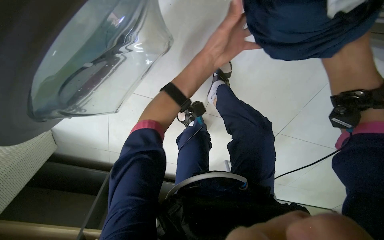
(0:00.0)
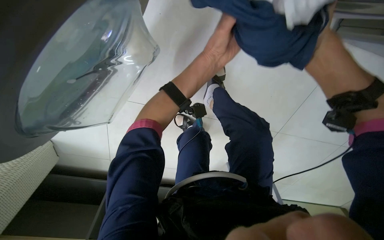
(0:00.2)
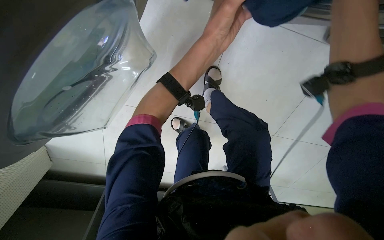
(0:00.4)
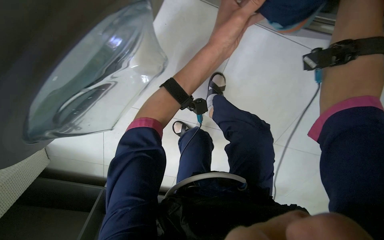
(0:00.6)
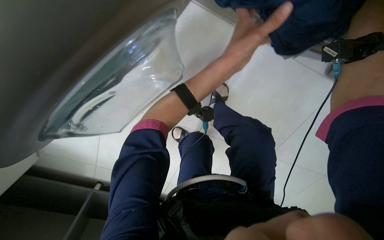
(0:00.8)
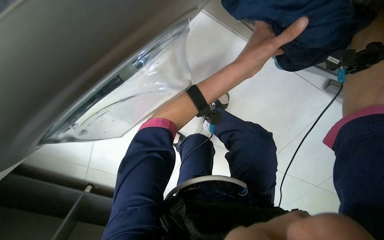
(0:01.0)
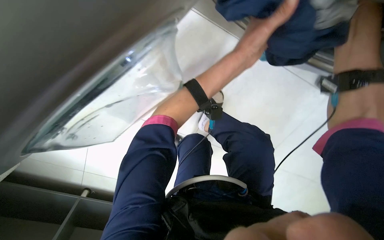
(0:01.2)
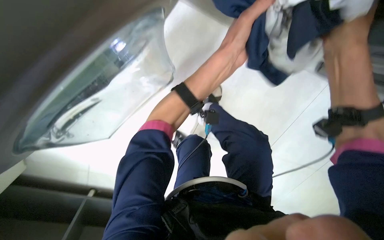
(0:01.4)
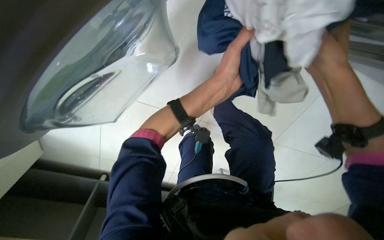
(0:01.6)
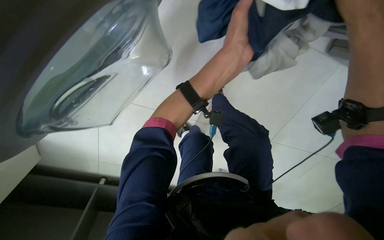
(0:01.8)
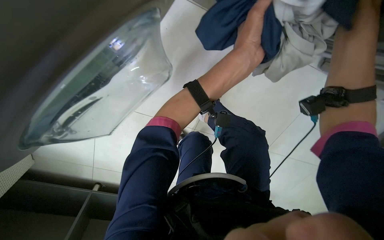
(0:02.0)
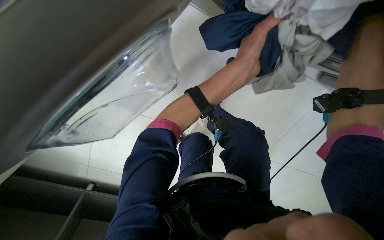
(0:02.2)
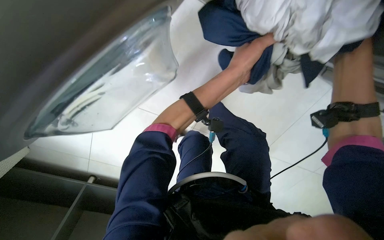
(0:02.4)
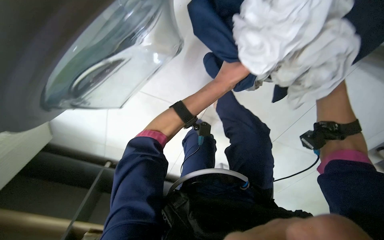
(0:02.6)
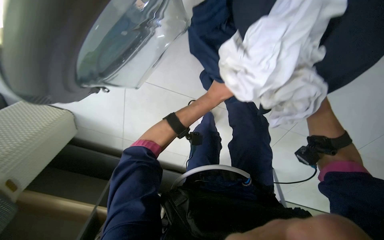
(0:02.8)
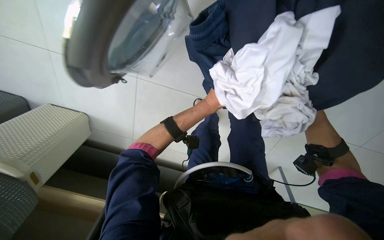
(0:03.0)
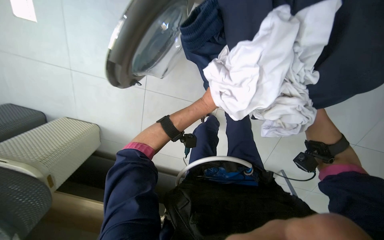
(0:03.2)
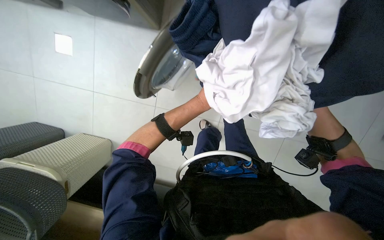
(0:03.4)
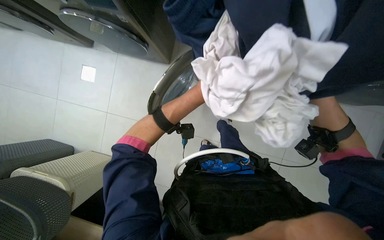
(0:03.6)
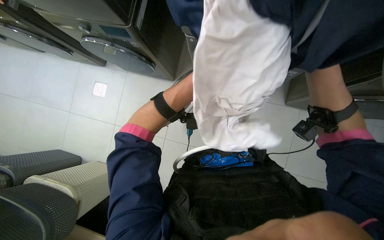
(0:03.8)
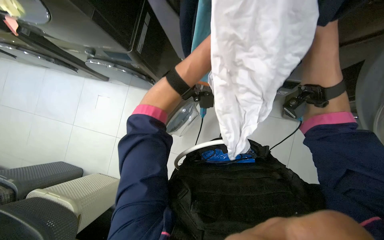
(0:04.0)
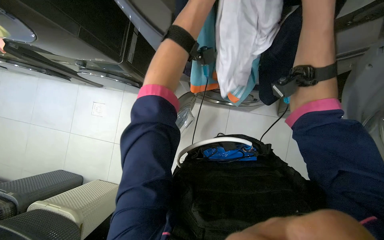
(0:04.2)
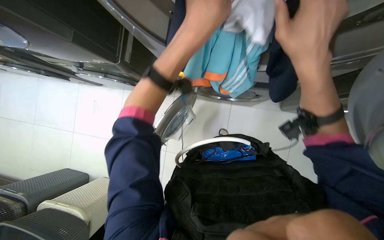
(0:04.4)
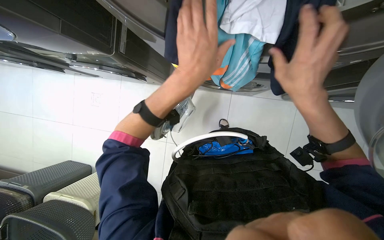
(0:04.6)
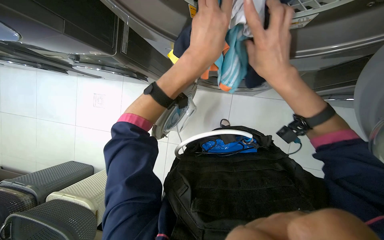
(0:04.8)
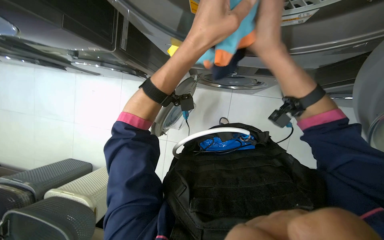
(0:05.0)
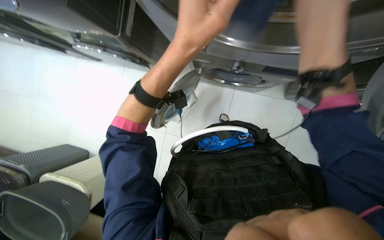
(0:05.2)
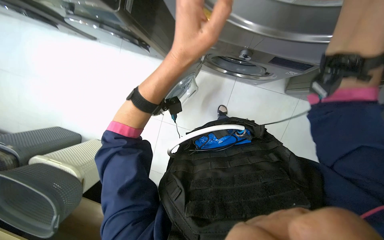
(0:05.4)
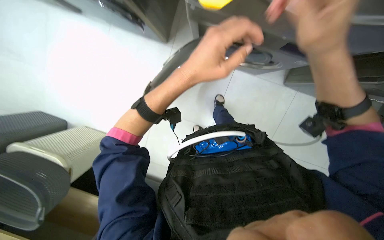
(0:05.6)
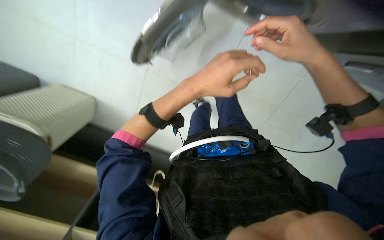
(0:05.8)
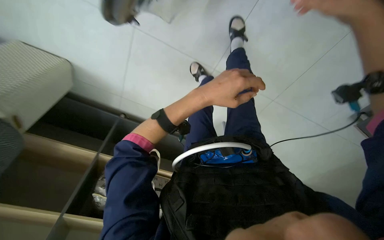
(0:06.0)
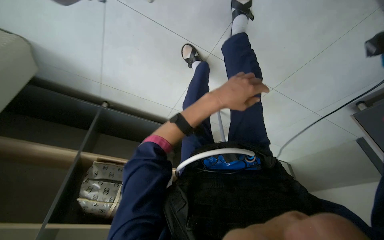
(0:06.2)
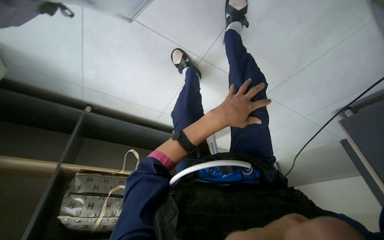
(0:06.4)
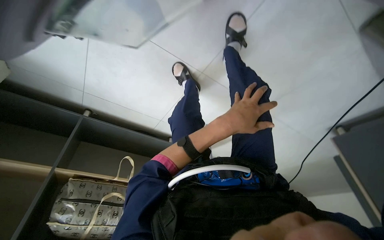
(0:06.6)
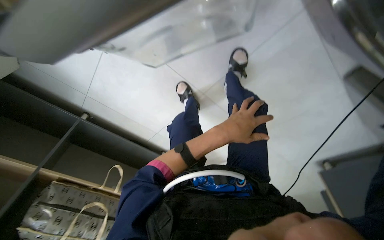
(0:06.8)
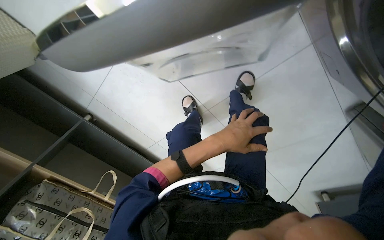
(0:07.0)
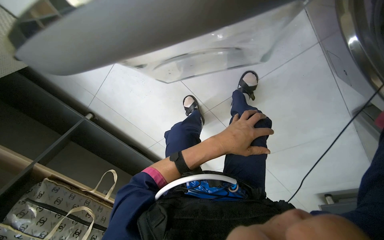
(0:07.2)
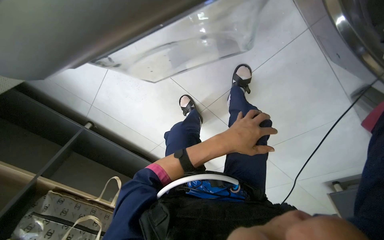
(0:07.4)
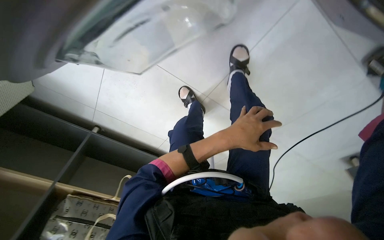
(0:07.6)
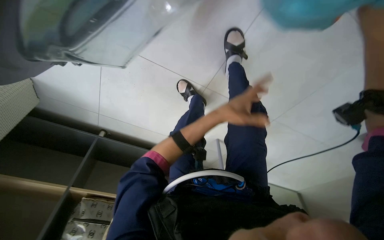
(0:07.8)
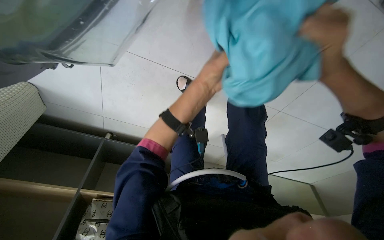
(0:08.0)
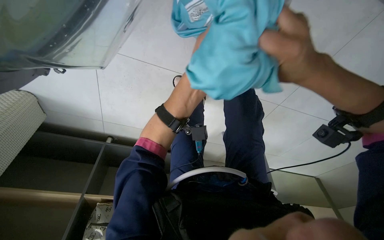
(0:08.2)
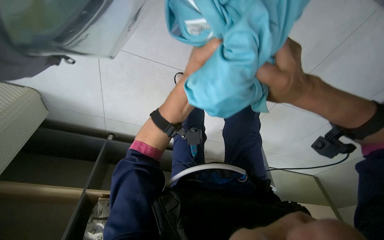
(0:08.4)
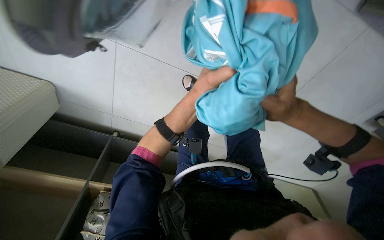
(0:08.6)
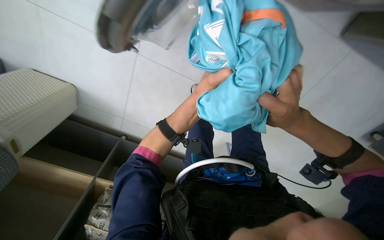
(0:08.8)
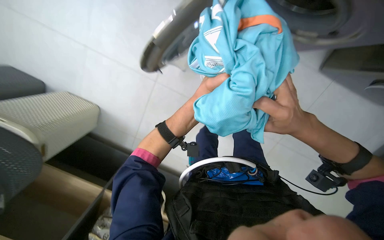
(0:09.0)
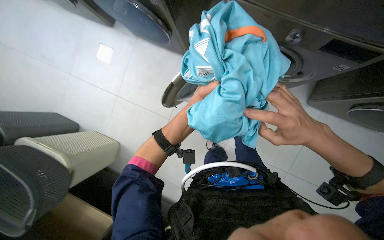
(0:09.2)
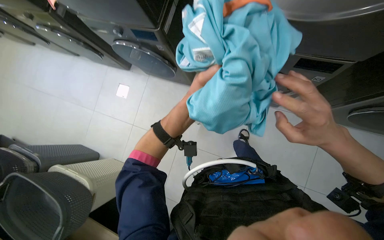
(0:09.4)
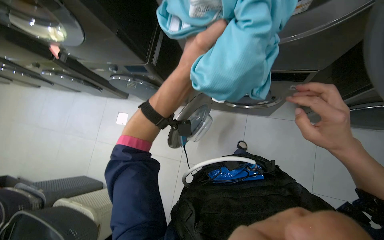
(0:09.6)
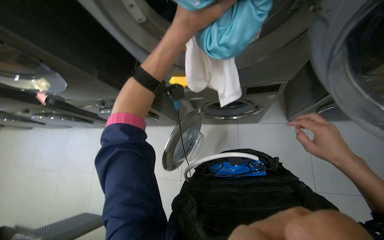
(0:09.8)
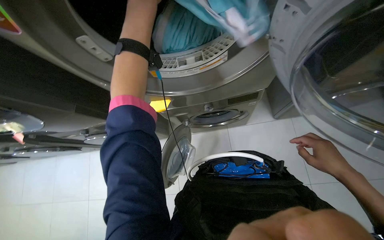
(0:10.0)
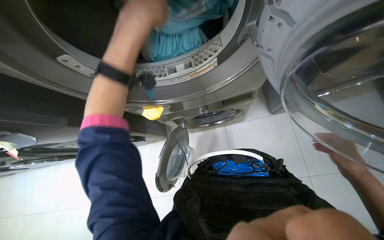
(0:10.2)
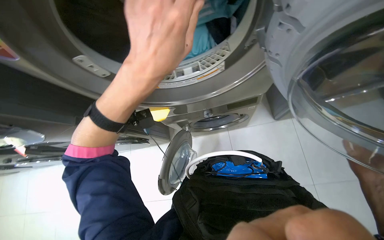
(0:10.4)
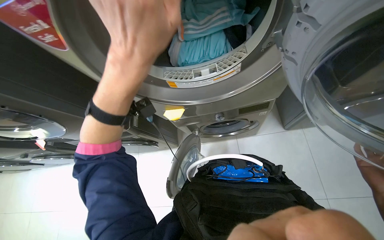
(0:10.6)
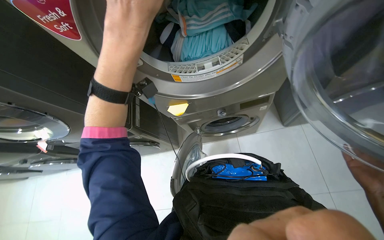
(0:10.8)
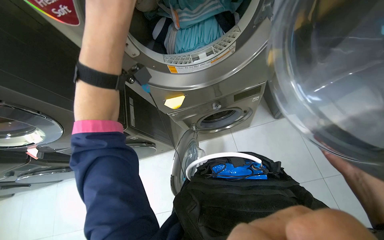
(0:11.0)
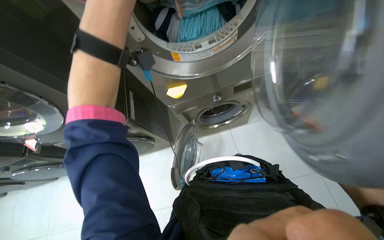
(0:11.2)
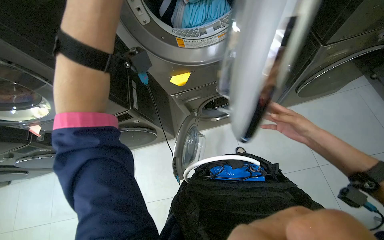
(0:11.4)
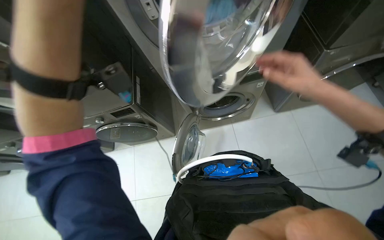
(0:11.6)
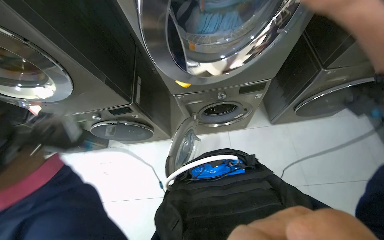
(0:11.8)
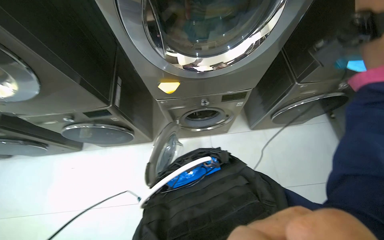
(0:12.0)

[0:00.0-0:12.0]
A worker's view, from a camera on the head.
Job: managing laundry.
The whole recording: Operating washing machines. The worker interacts with washing machine controls, wipes the surfaces, and transfers clothes between machines and into a basket.
0:01.6 to 0:03.0: The left hand heads farther from the camera, covering some 25 cm.
0:04.4 to 0:06.0: The camera pitches downward, by roughly 15 degrees. The left hand is displaced farther from the camera and down the picture by roughly 20 cm.
0:06.0 to 0:07.6: The wearer looks roughly 15 degrees further upward. The left hand goes about 15 cm farther from the camera and to the right.
0:07.6 to 0:09.0: The view swings approximately 15 degrees to the left. The left hand goes some 15 cm up the picture and to the left.
0:09.0 to 0:10.4: The view tips upward by approximately 25 degrees. Everything in view rotates roughly 30 degrees counterclockwise. The left hand moves nearer to the camera, about 40 cm.
0:10.4 to 0:12.0: The wearer looks roughly 15 degrees further upward.

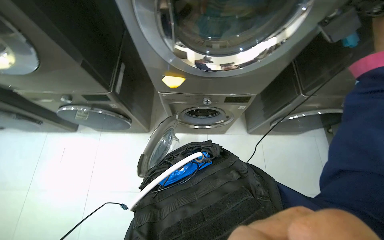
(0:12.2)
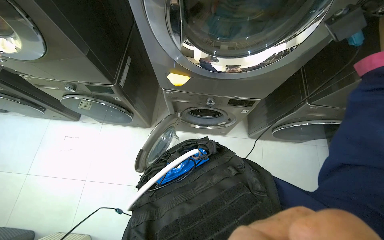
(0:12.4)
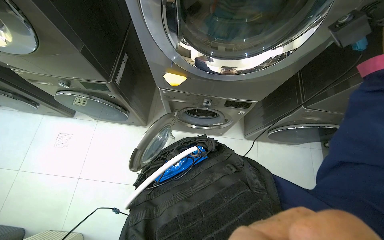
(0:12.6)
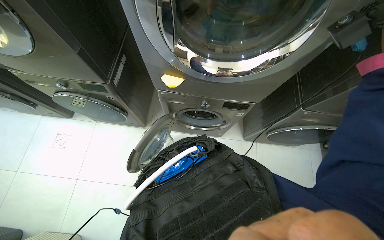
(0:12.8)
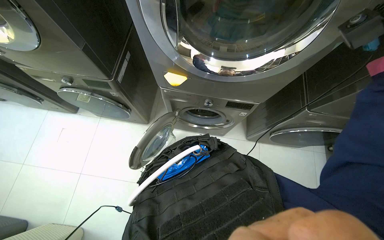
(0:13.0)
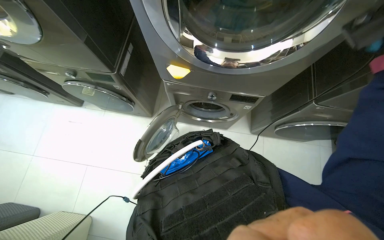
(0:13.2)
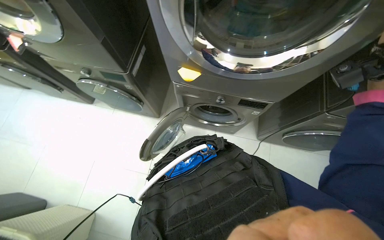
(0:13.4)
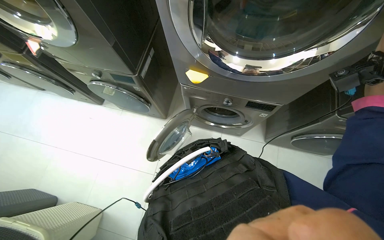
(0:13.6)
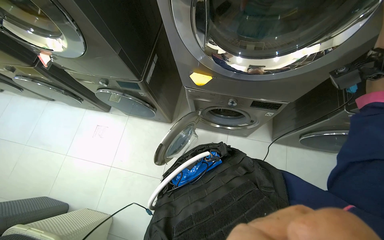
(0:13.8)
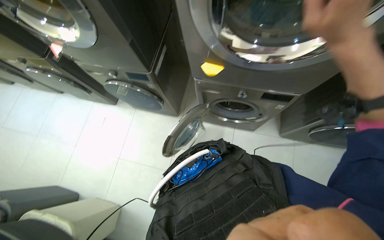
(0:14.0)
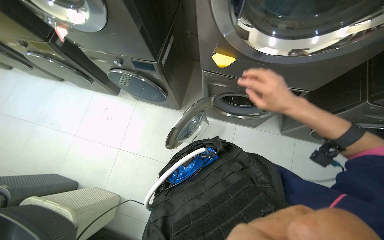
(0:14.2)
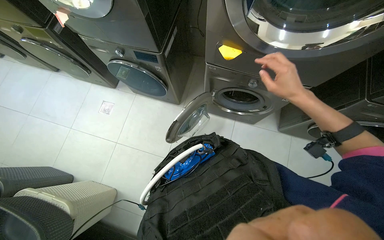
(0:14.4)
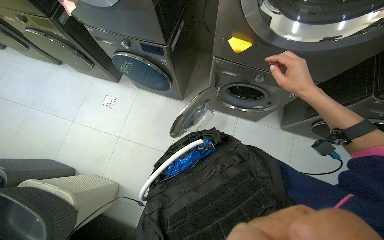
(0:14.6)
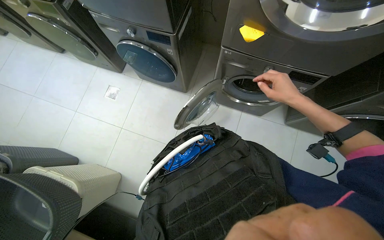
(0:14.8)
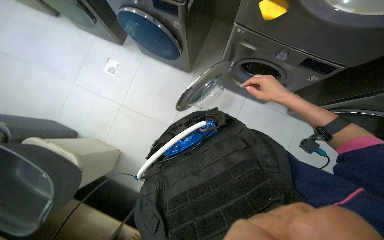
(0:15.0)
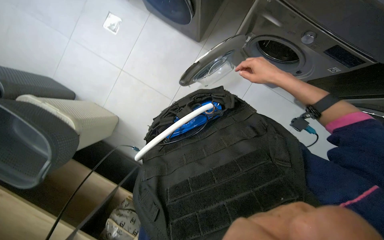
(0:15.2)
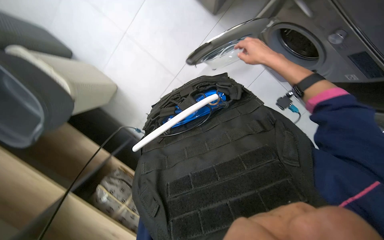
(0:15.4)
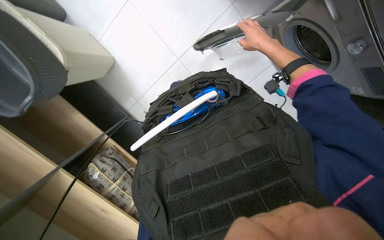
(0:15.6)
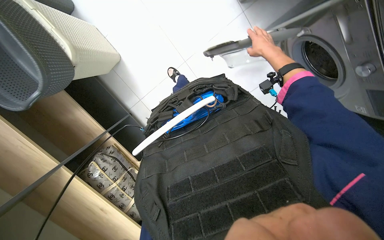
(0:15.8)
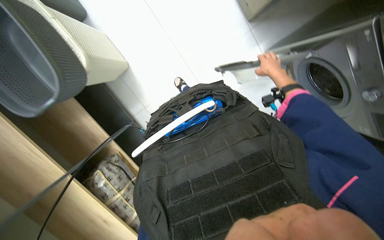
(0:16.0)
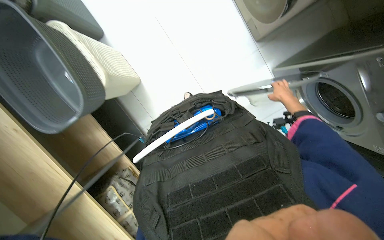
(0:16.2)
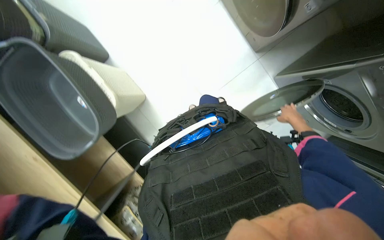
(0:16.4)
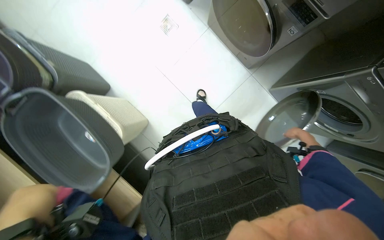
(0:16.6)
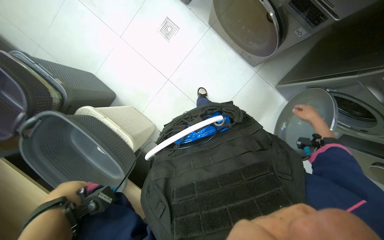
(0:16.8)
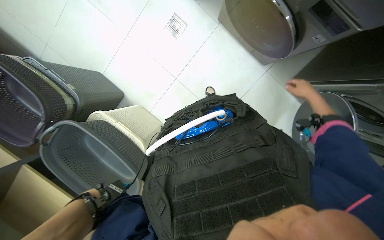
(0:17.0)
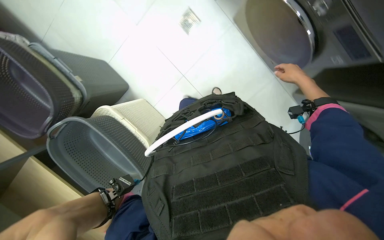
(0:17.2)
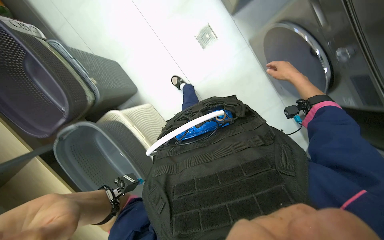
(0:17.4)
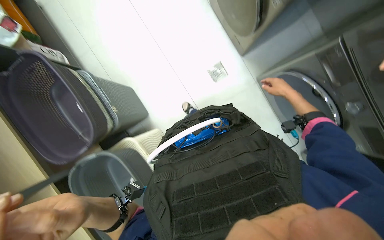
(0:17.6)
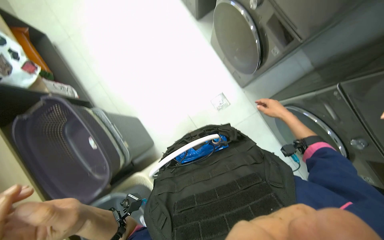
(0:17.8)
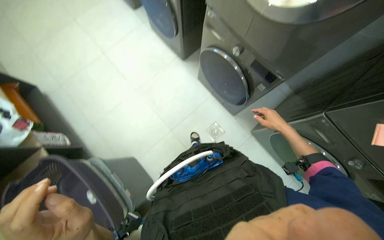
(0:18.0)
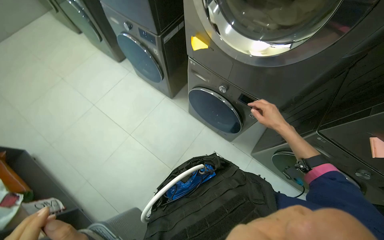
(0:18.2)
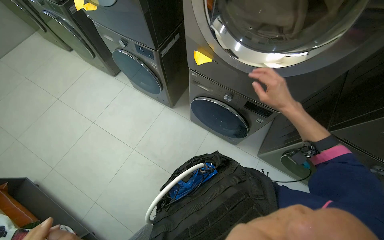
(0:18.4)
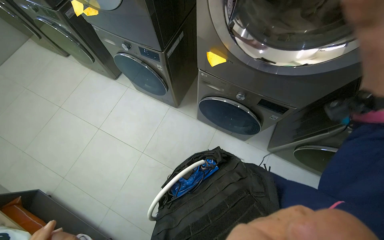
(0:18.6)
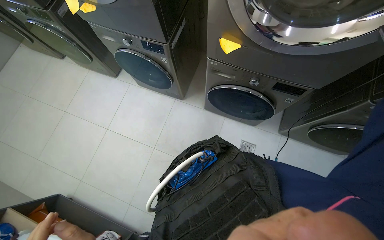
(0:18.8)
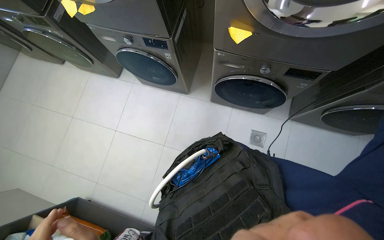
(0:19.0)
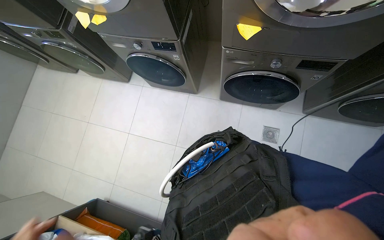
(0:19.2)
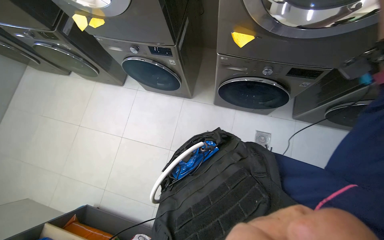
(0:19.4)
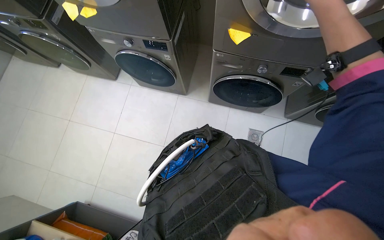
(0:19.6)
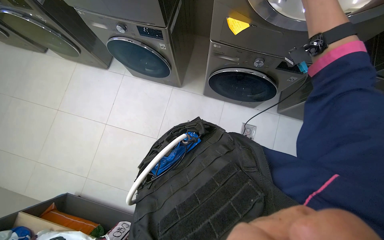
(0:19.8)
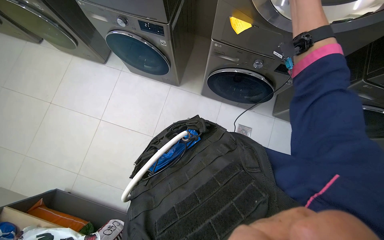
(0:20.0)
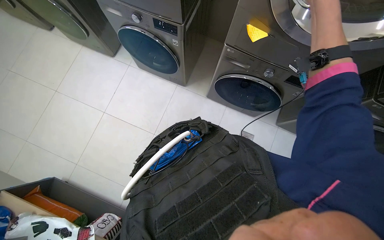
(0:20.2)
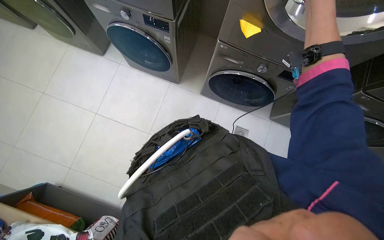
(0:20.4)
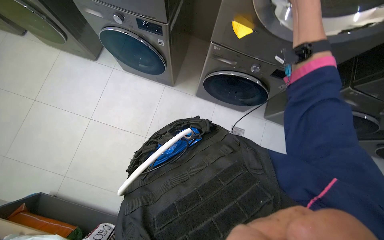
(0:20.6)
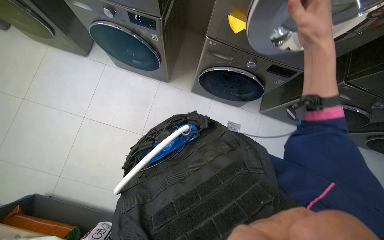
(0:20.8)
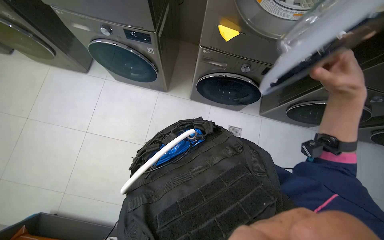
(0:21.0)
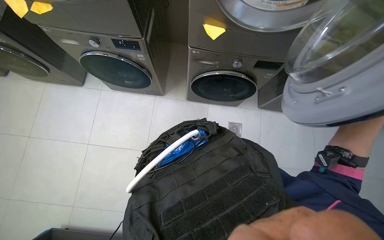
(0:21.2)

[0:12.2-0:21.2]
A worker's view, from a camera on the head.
Job: managing laundry.
The whole recording: Operating washing machines. The worker interacts with washing machine controls, wipes the surfaces, and transfers clothes between machines and into a basket.
0:13.8 to 0:15.2: The view tips downward by roughly 25 degrees.
0:15.2 to 0:16.6: The camera travels some 60 cm.
0:16.6 to 0:18.2: The wearer looks roughly 20 degrees further upward.
0:18.2 to 0:19.8: The camera is carried approximately 50 cm.
